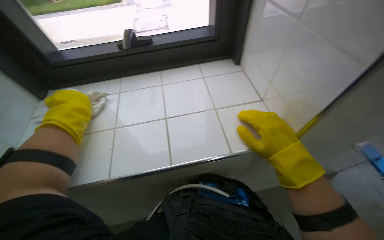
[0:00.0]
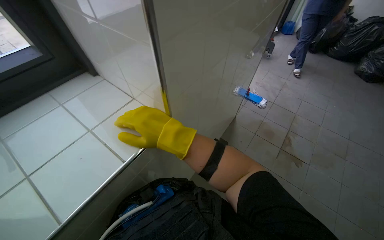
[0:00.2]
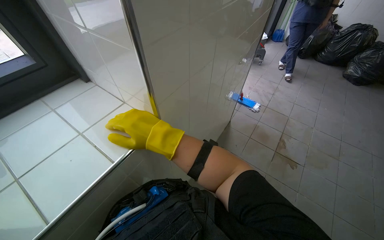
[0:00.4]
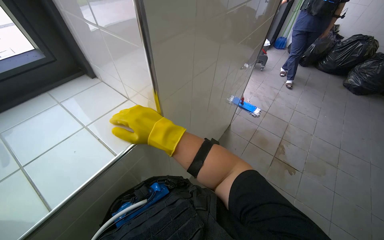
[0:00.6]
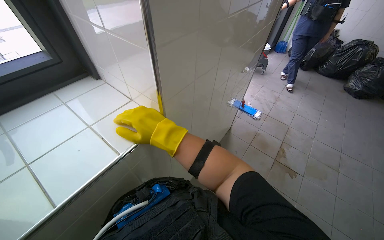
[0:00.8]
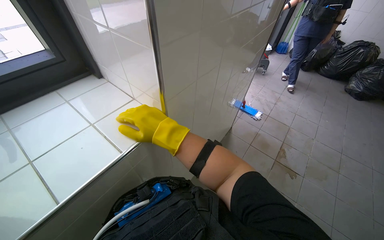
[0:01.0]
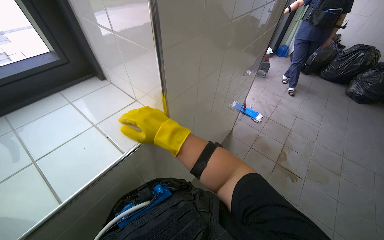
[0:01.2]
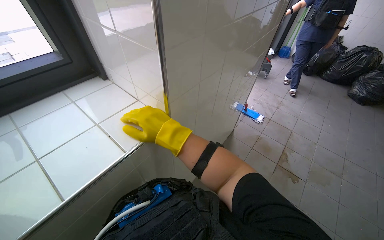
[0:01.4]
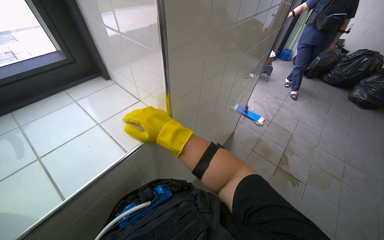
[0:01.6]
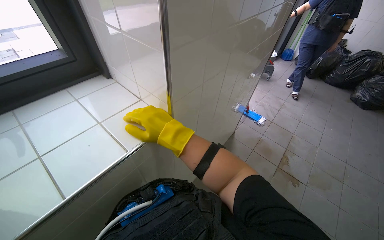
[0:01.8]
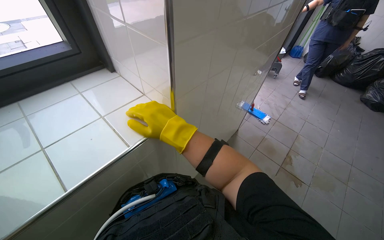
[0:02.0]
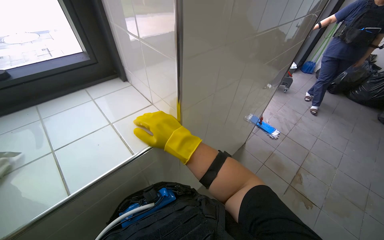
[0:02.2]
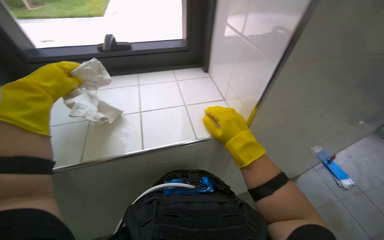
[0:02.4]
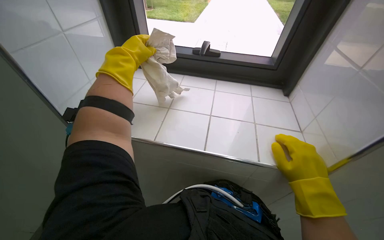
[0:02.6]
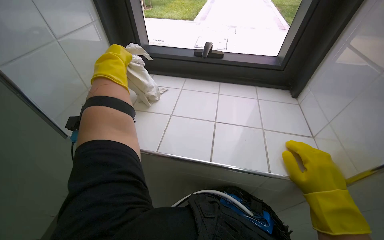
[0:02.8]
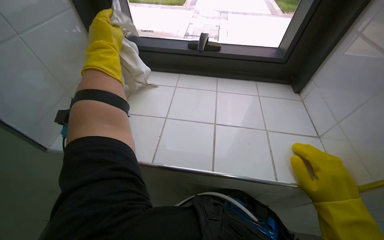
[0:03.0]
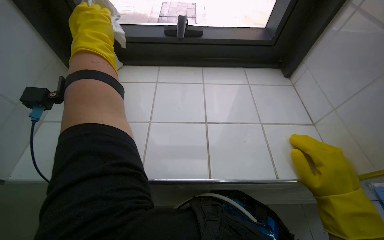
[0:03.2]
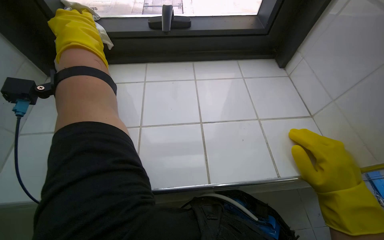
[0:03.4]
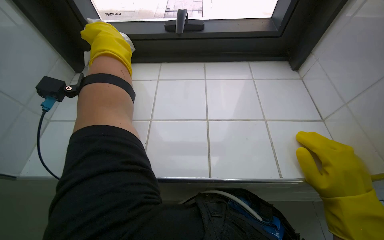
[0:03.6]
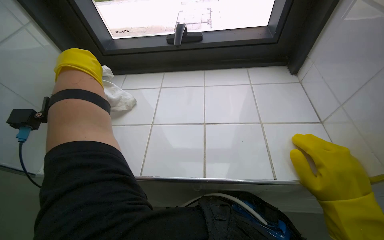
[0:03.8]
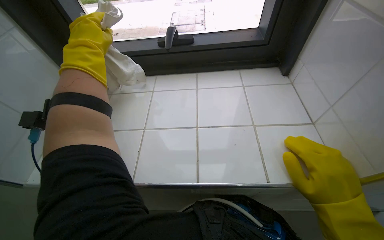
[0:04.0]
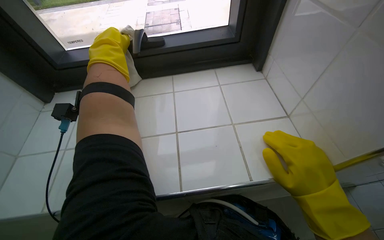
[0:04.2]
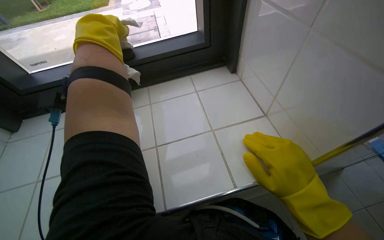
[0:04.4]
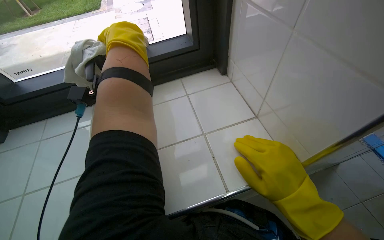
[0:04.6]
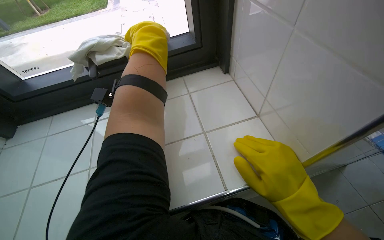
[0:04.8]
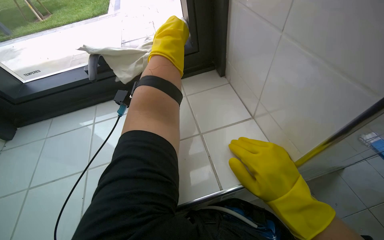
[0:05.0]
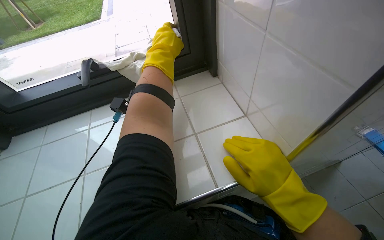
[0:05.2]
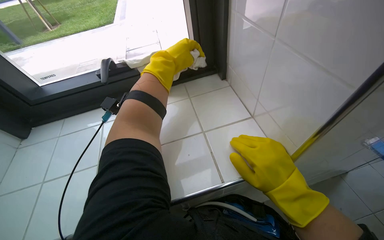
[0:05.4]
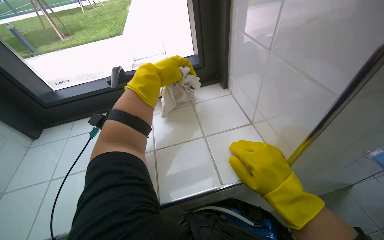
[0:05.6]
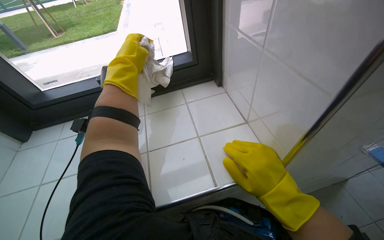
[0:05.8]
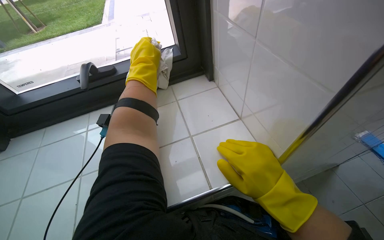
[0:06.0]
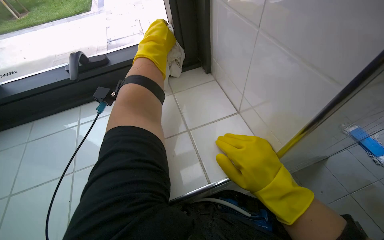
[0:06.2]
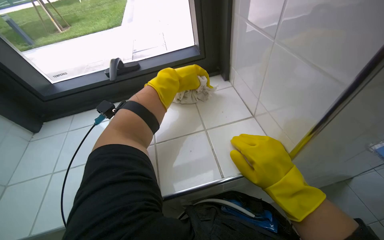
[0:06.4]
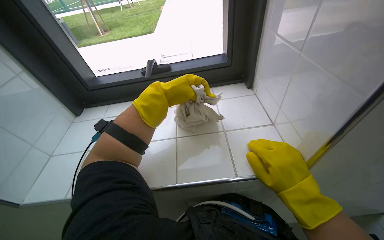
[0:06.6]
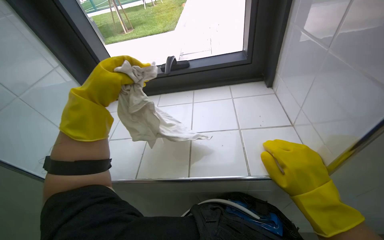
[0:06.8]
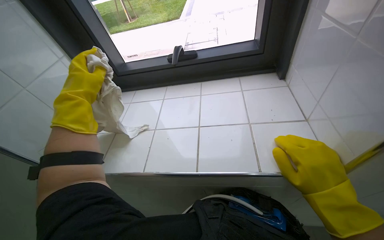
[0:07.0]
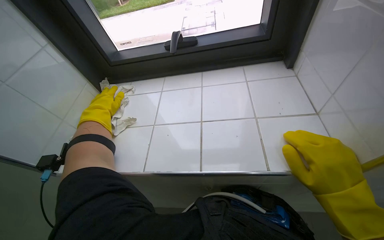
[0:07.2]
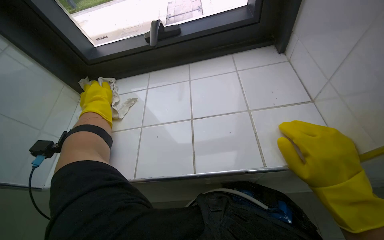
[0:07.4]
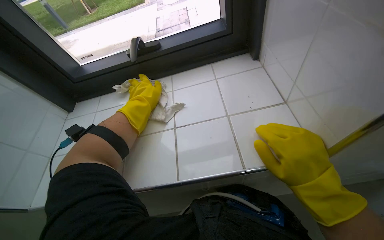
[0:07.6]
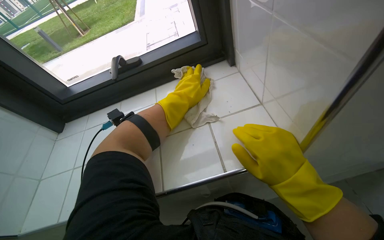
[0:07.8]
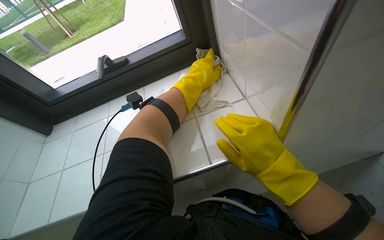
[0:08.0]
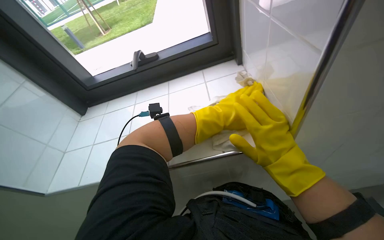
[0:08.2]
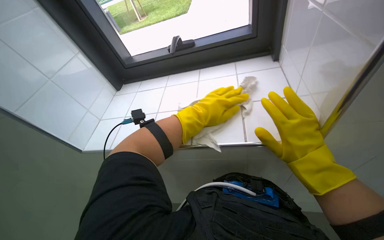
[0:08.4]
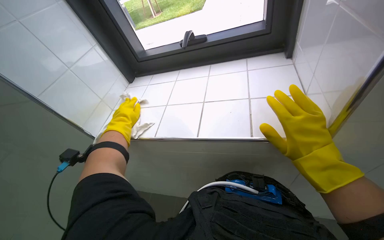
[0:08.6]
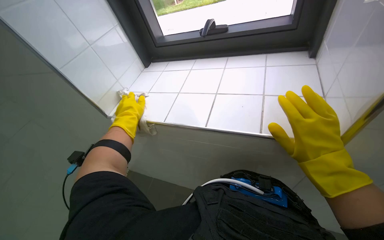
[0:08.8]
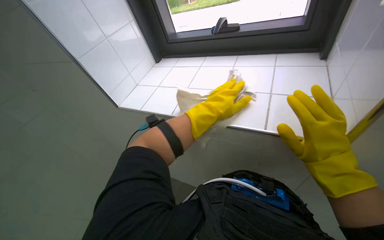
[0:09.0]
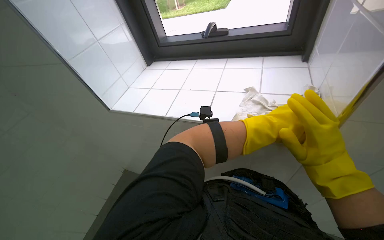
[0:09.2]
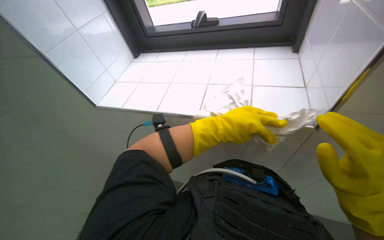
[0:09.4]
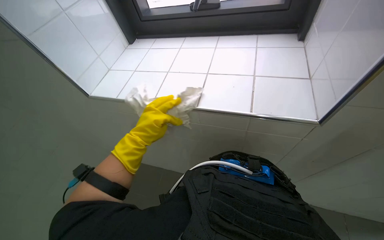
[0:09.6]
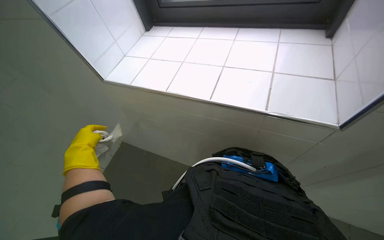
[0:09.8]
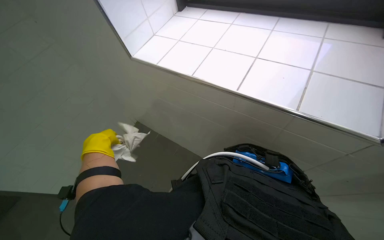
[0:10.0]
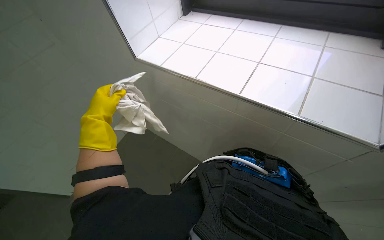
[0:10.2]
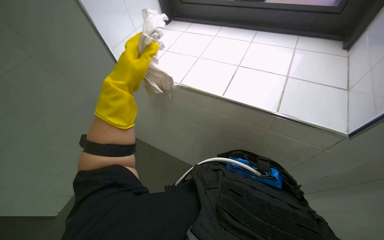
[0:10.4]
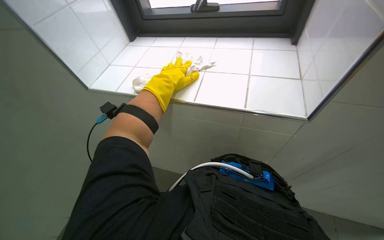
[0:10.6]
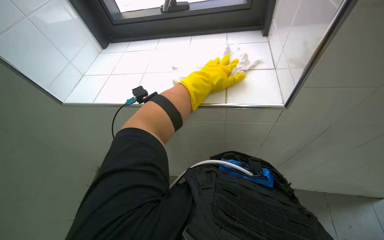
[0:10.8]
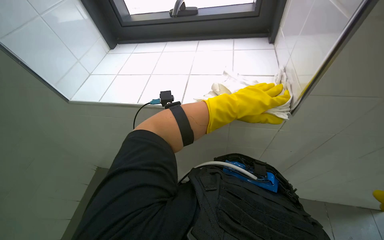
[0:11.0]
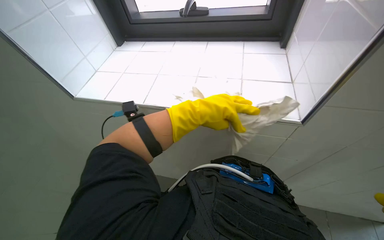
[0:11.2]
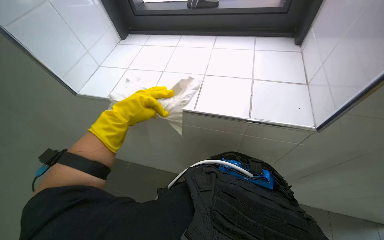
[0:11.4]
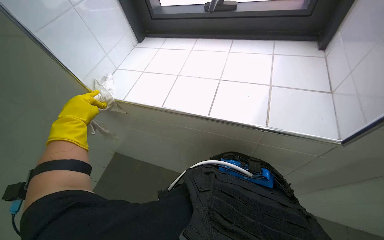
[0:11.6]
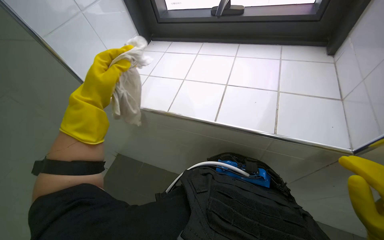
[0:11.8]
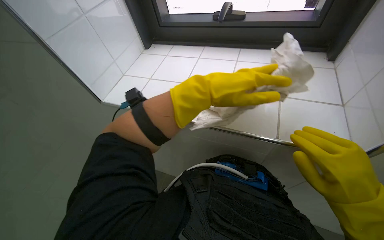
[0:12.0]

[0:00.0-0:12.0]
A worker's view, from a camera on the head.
Job: wiping surfaces.
The whole recording: Wiping window sill. The worker wipes the window sill with a white cloth.
0:00.0 to 0:01.6: The wearer's head swings approximately 40 degrees to the right.
0:01.6 to 0:03.0: The head turns to the left by roughly 60 degrees.
0:04.4 to 0:06.0: The left hand shifts about 15 cm to the right.
0:06.0 to 0:07.6: The left hand is displaced down the picture by some 10 cm, and travels to the left and back again, some 40 cm each way.
0:07.6 to 0:09.0: The wearer looks some 30 degrees further to the left.
0:09.0 to 0:10.4: The left hand moves left and right over approximately 50 cm, changing direction 2 times.
0:10.4 to 0:12.0: The left hand moves left and right over about 50 cm, changing direction 2 times.

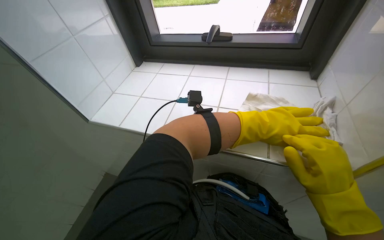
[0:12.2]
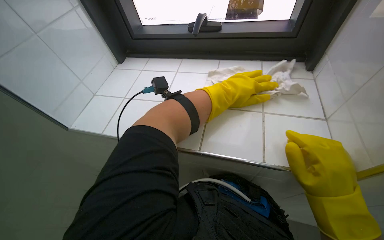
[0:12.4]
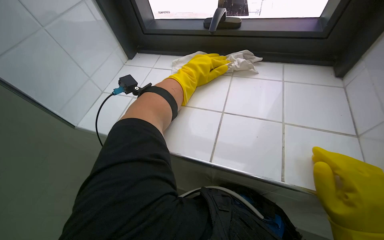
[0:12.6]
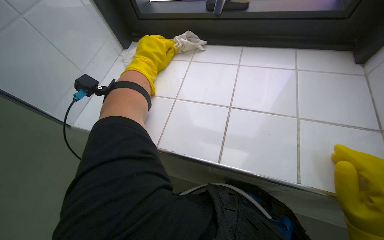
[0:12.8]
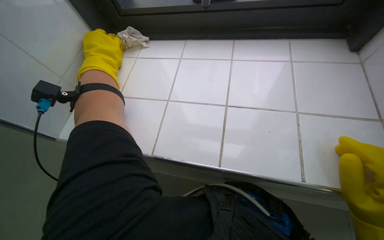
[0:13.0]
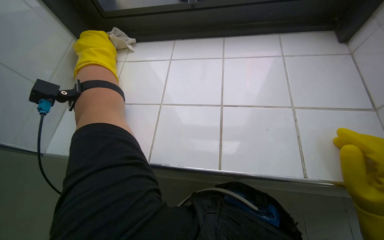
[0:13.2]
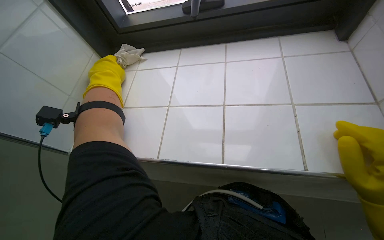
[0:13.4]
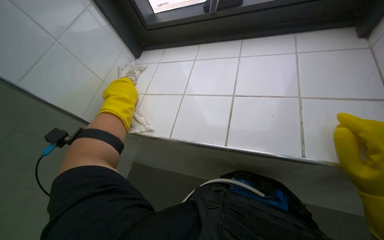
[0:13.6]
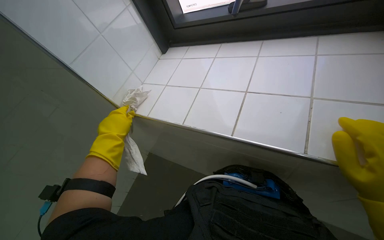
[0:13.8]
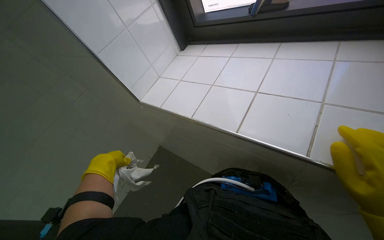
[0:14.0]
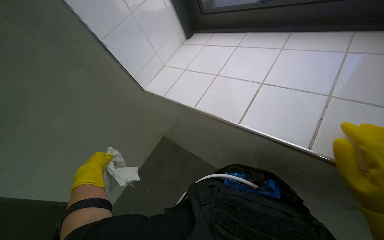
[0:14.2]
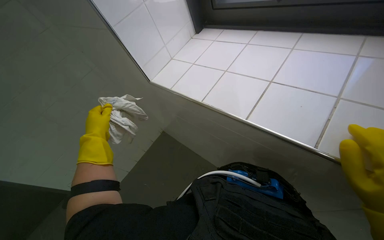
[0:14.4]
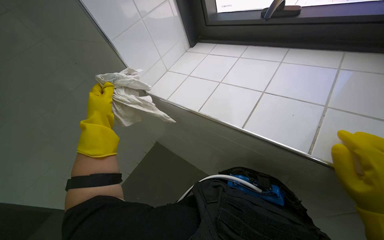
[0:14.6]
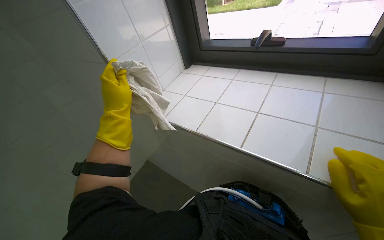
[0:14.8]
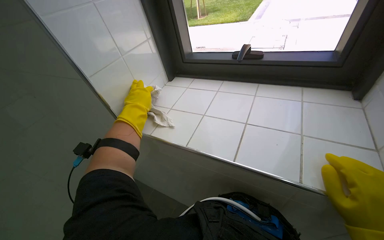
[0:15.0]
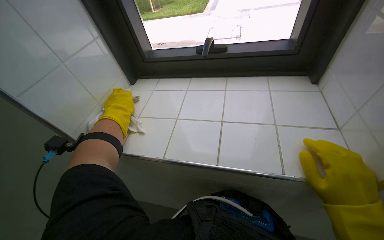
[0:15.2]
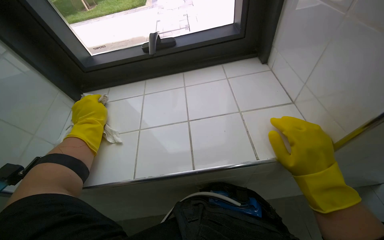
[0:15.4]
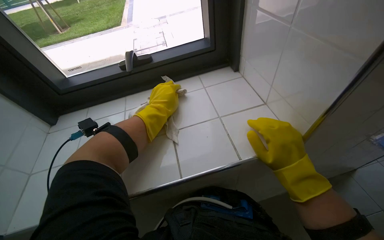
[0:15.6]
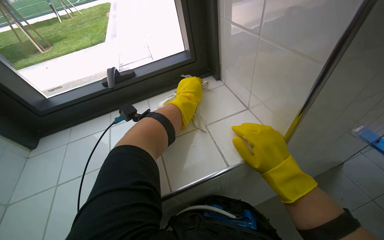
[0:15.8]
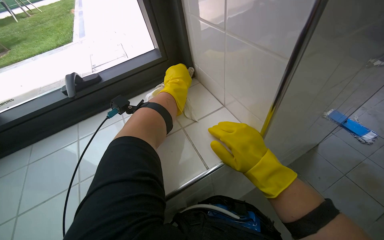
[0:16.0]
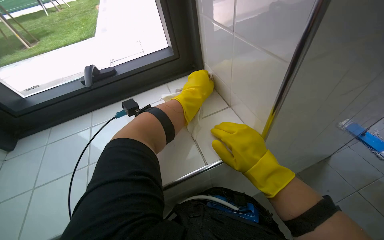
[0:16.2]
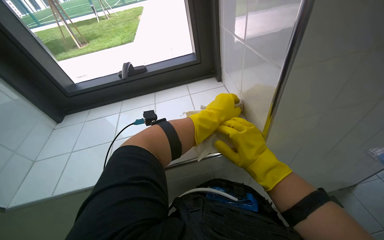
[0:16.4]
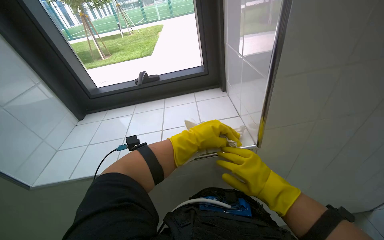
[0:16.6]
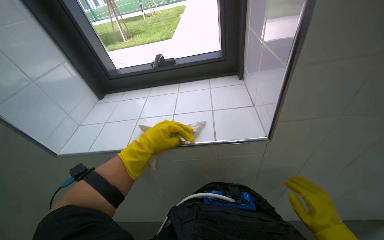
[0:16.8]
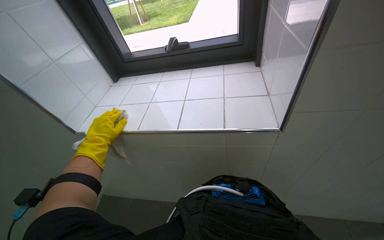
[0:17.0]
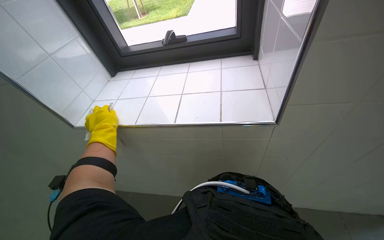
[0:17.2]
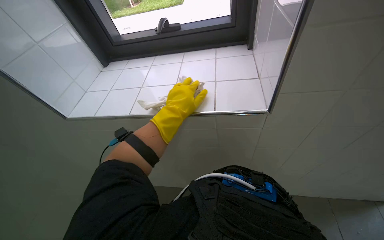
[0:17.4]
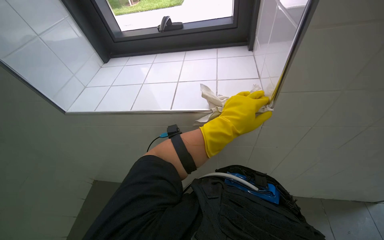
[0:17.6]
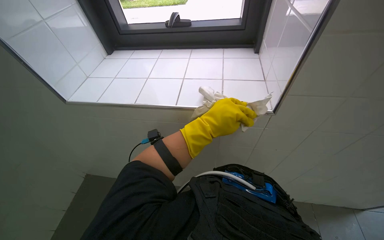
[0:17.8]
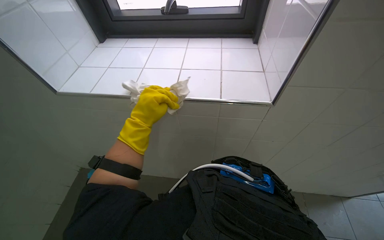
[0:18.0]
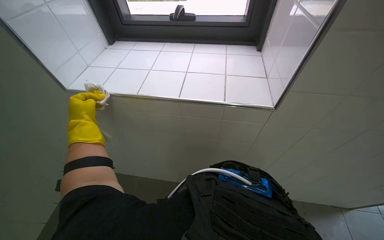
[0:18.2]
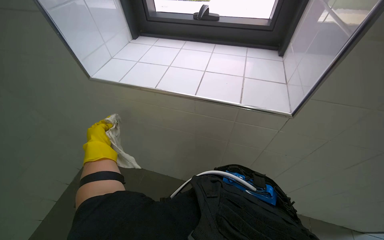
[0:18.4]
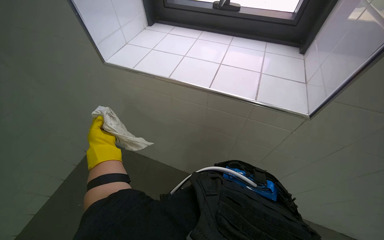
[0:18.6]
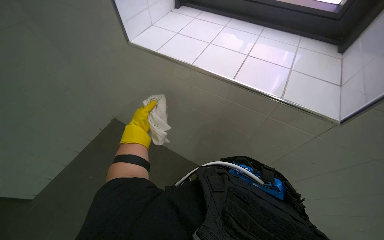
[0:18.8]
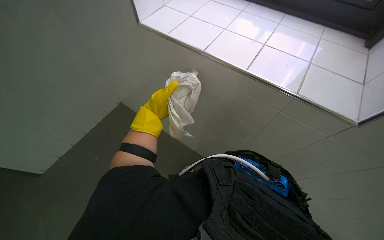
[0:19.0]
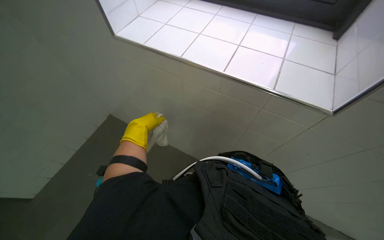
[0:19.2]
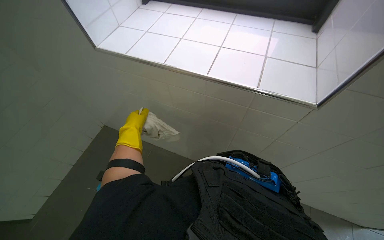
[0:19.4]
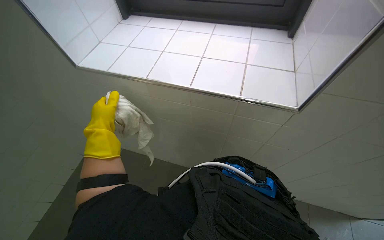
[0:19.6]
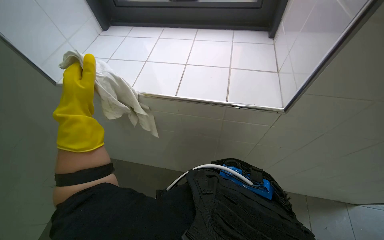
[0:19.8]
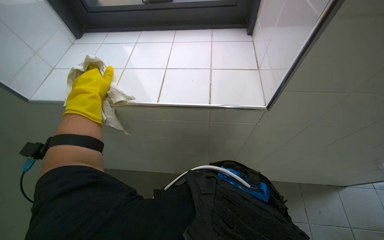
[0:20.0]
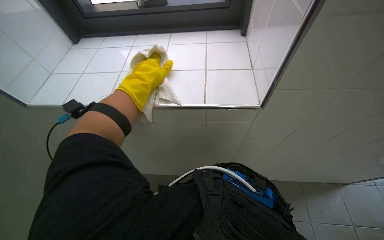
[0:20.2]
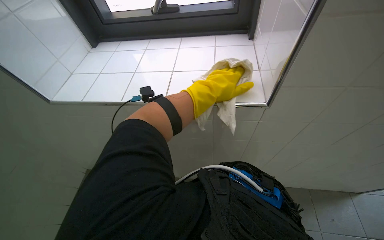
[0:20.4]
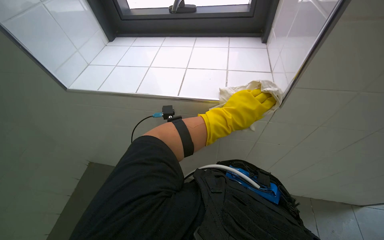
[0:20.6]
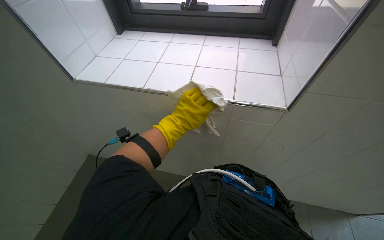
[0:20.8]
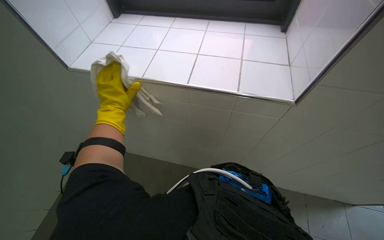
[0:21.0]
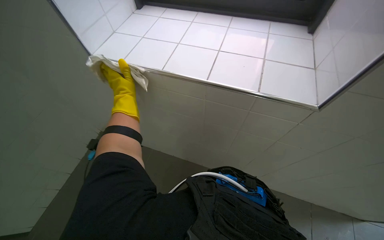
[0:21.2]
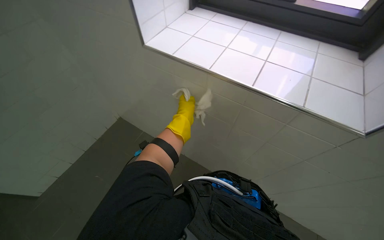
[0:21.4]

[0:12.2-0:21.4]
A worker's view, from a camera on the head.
Job: wiping surfaces.
The whole recording: Wiping window sill. The worker wipes the window sill with a white cloth.
0:12.2 to 0:13.8: The left hand travels to the left by some 40 cm.
0:13.8 to 0:15.2: The camera sweeps to the right, by approximately 15 degrees.
0:19.8 to 0:21.4: The wearer looks some 25 degrees further to the left.
